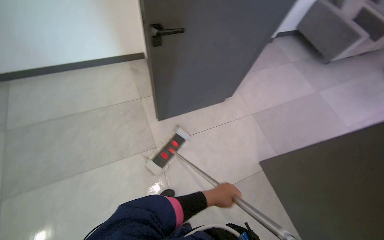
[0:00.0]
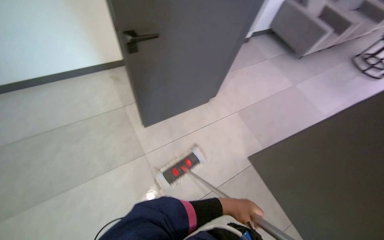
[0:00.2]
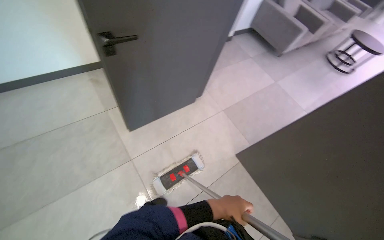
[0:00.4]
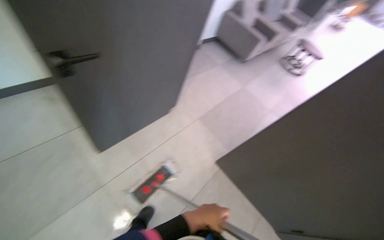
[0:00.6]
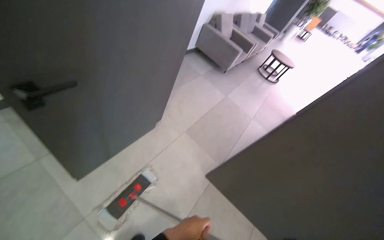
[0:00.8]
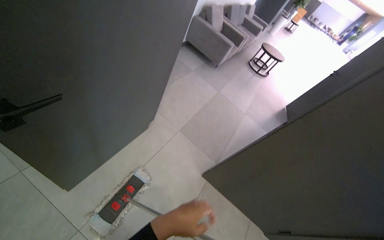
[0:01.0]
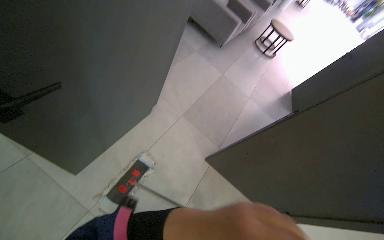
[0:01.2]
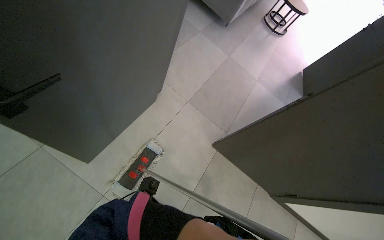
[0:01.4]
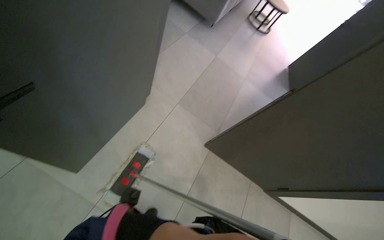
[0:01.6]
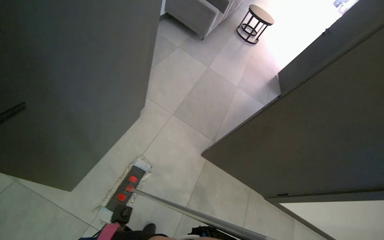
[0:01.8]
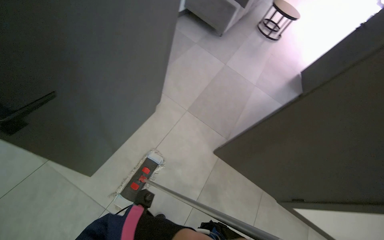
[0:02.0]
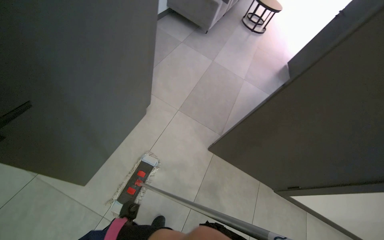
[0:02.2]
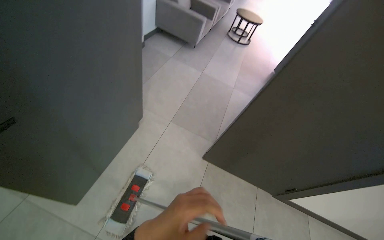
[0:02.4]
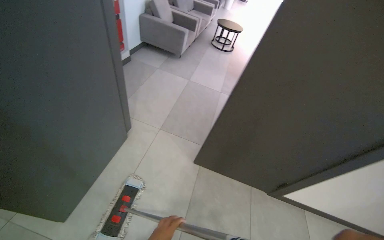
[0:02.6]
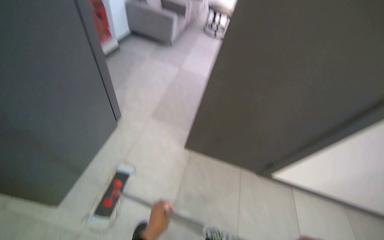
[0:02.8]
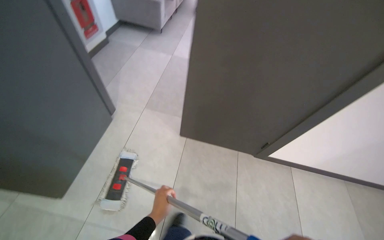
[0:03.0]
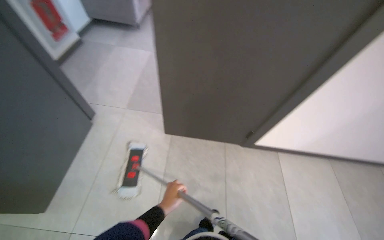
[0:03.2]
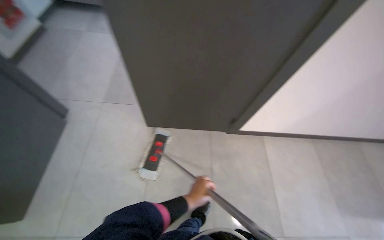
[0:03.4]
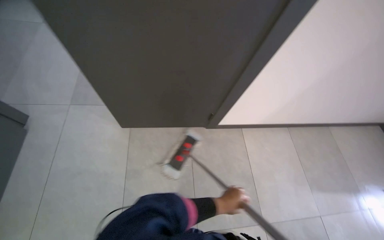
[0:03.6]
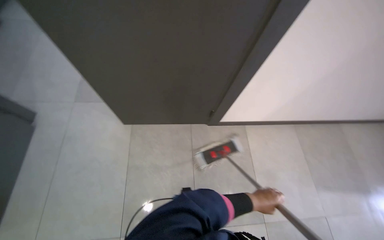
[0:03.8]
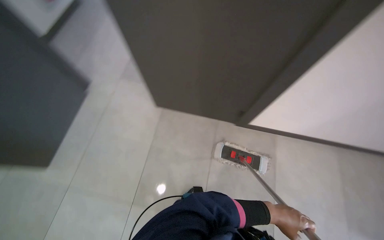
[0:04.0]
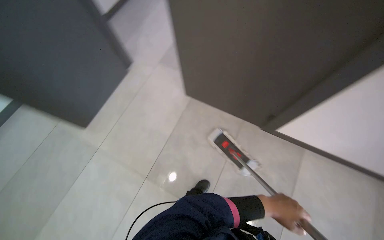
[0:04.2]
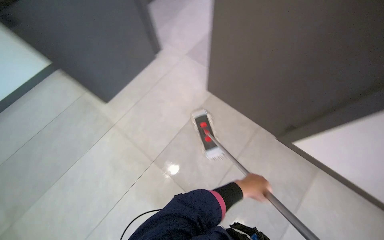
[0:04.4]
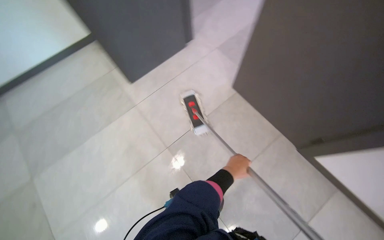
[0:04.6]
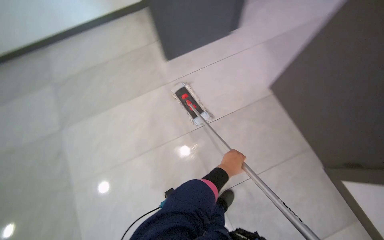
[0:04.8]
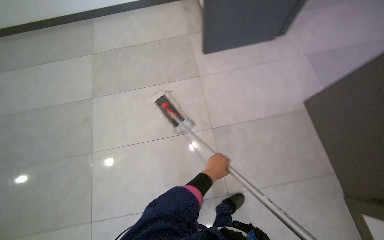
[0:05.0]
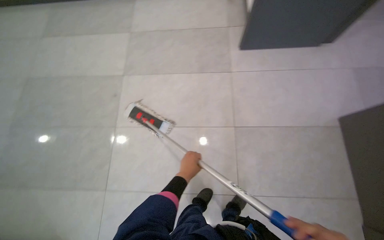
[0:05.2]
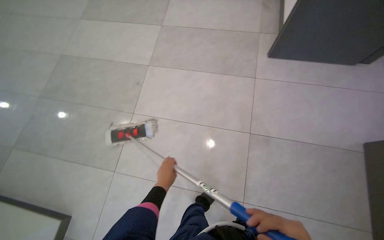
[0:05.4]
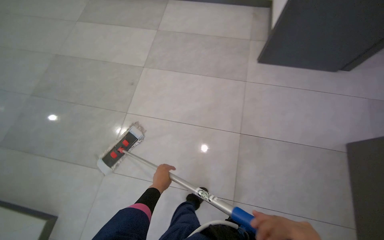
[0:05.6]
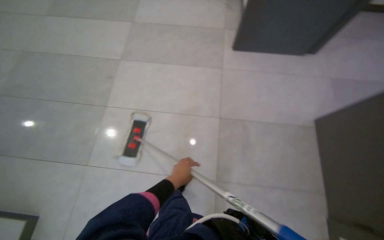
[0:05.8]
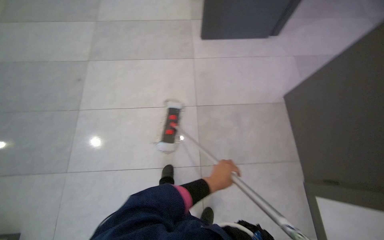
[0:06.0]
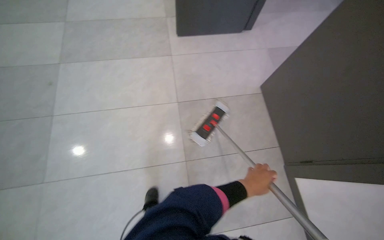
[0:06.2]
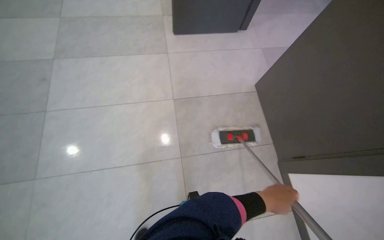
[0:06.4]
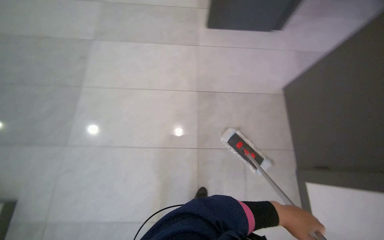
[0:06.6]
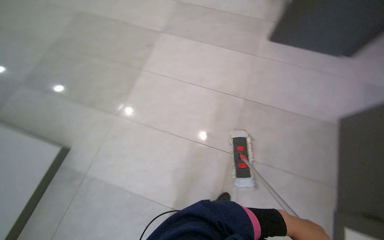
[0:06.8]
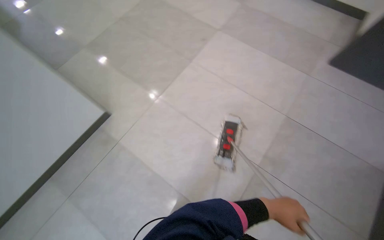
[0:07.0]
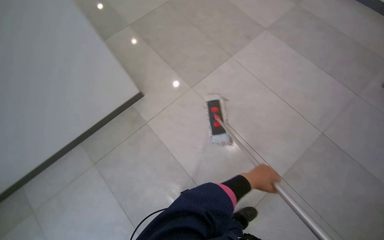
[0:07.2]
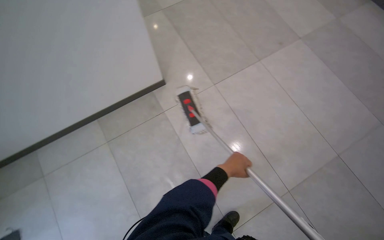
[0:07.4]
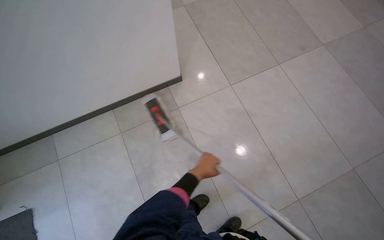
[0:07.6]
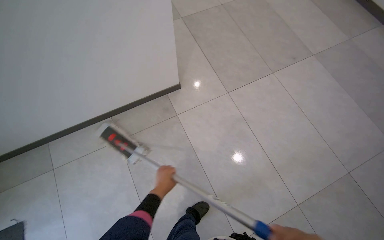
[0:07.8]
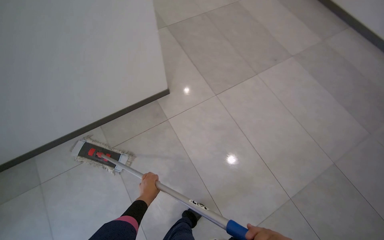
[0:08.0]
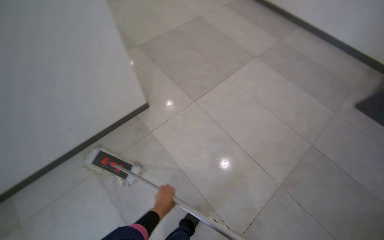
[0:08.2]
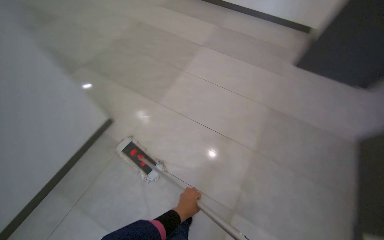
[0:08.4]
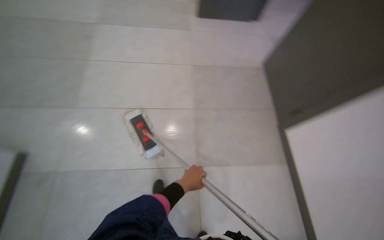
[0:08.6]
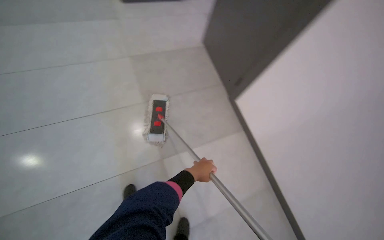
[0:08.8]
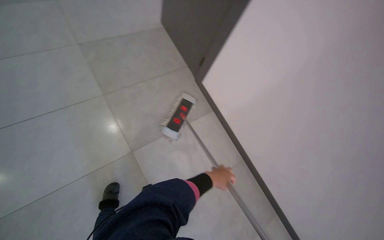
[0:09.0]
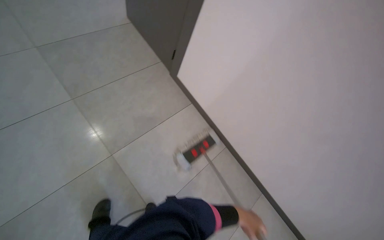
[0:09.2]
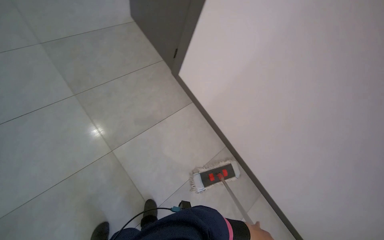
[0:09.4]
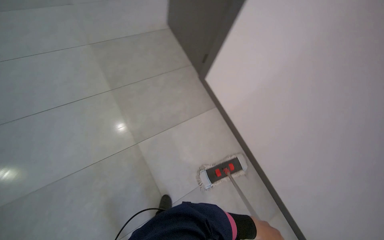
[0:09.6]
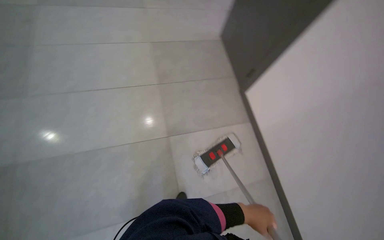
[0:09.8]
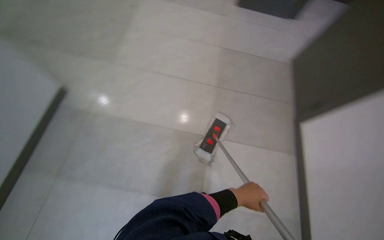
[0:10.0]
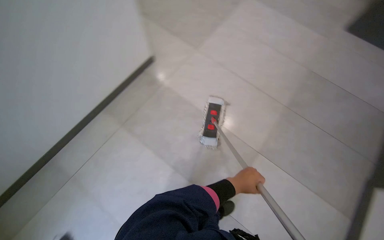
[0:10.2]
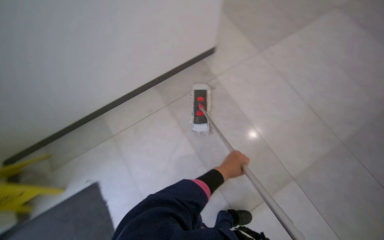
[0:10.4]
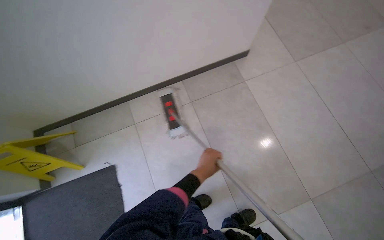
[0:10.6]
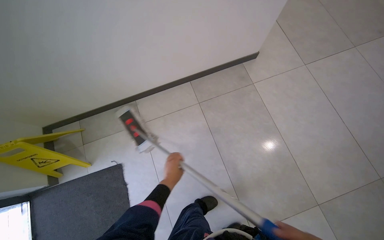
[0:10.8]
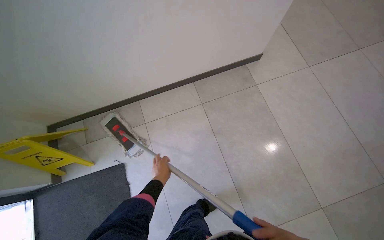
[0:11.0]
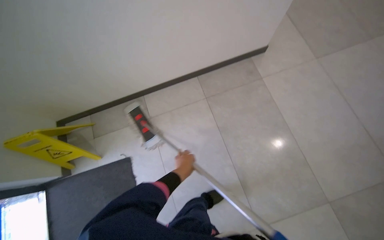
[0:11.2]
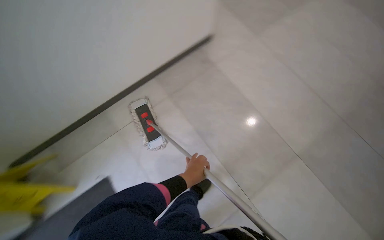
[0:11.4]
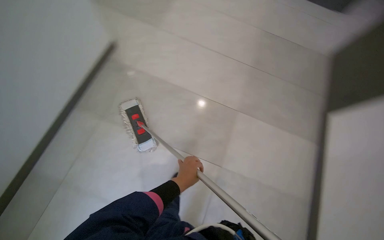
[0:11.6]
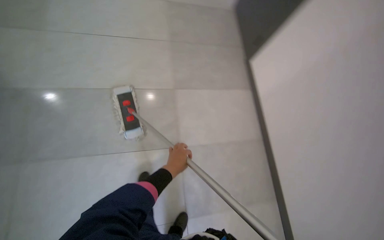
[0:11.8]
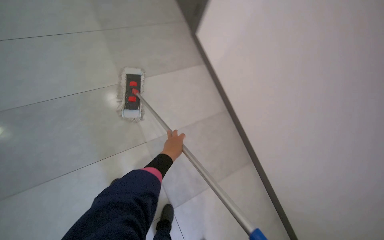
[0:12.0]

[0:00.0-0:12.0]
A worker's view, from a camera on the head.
Job: mopping floor.
The whole recording: Mopping tiled floor. The worker mops the tiled floor with a flat mop, moving it back and forth.
0:00.0 to 0:01.6: The head rotates about 35 degrees to the right.
0:01.6 to 0:03.0: The head travels approximately 50 cm.
0:06.0 to 0:07.6: The wearer moves approximately 80 cm. The wearer looks roughly 70 degrees further to the left.
0:07.6 to 0:09.0: The head turns to the right by some 65 degrees.

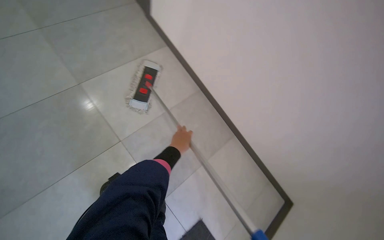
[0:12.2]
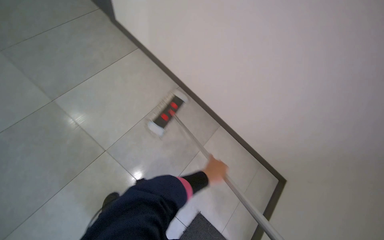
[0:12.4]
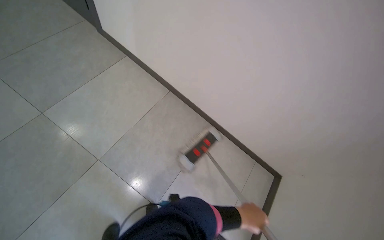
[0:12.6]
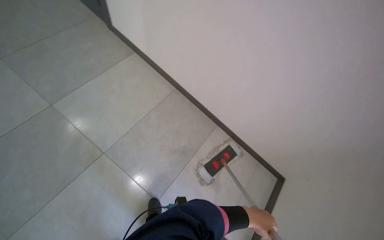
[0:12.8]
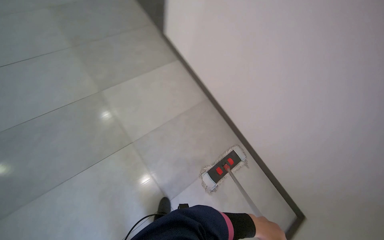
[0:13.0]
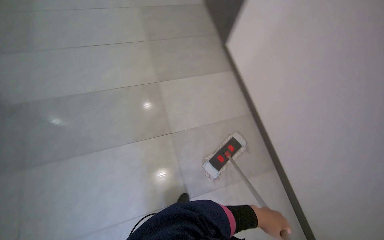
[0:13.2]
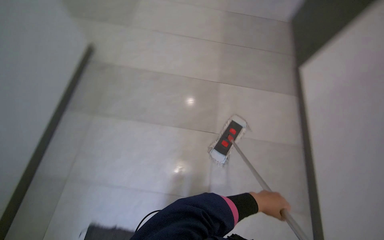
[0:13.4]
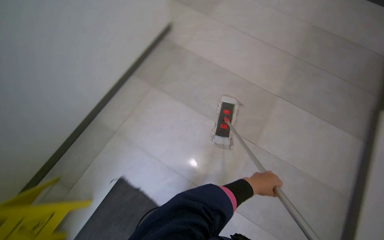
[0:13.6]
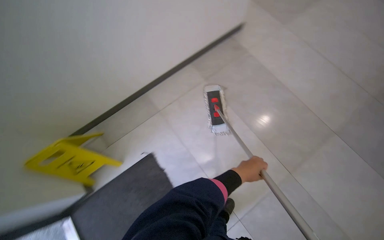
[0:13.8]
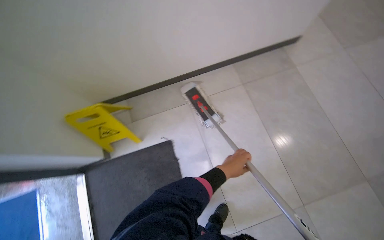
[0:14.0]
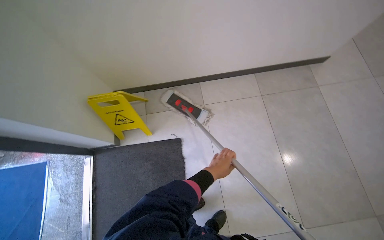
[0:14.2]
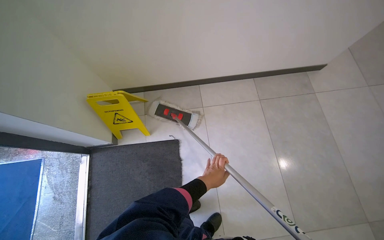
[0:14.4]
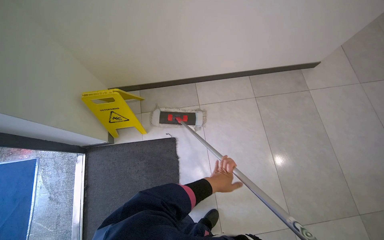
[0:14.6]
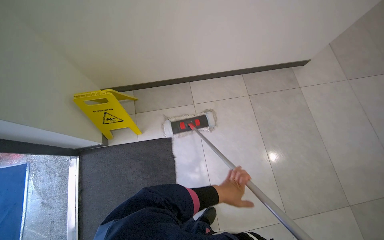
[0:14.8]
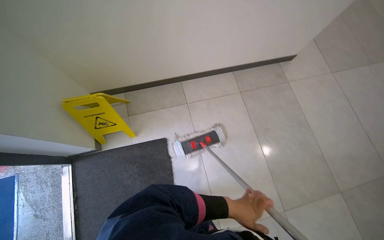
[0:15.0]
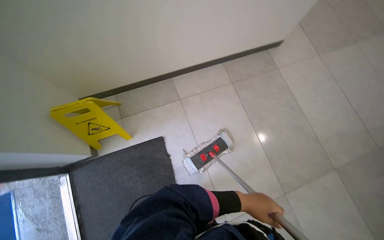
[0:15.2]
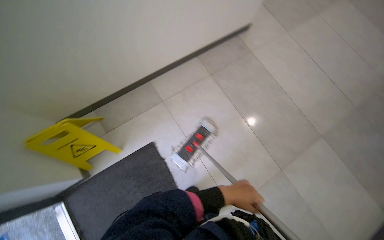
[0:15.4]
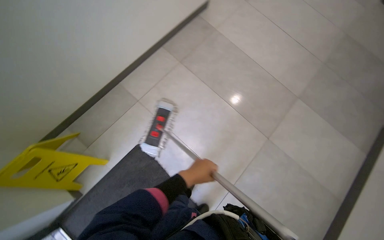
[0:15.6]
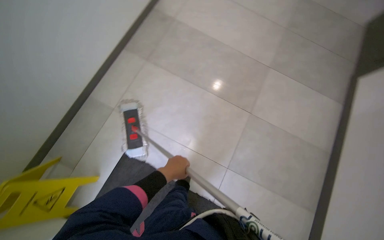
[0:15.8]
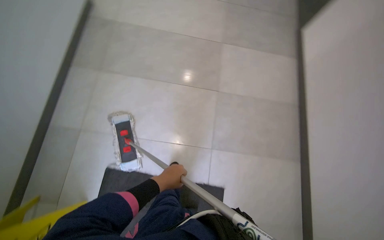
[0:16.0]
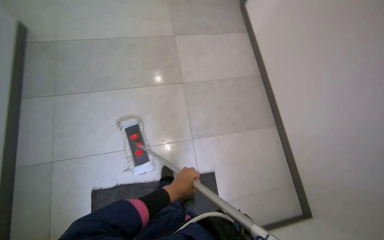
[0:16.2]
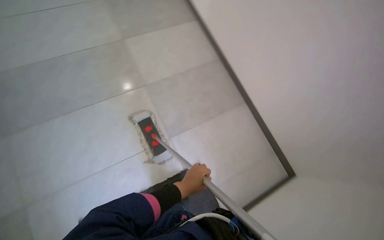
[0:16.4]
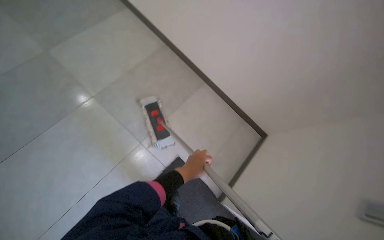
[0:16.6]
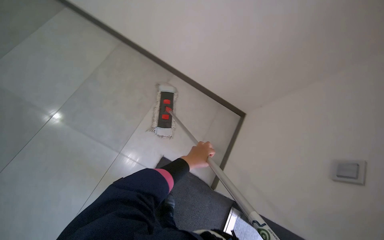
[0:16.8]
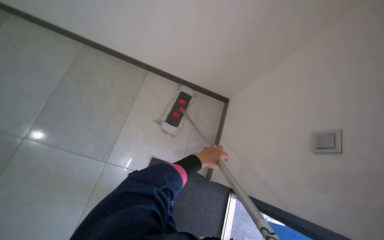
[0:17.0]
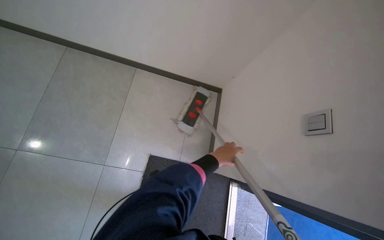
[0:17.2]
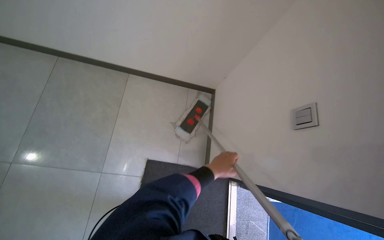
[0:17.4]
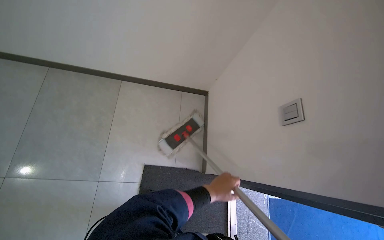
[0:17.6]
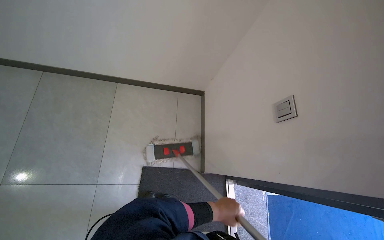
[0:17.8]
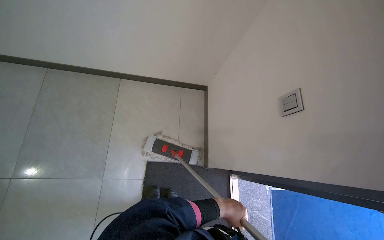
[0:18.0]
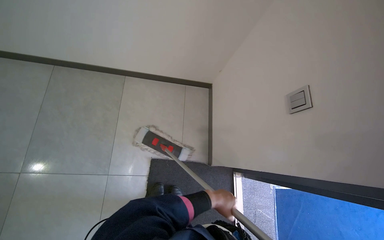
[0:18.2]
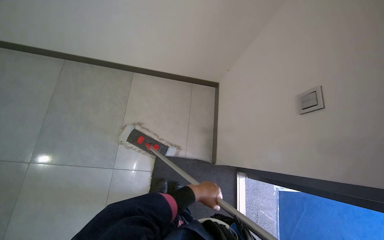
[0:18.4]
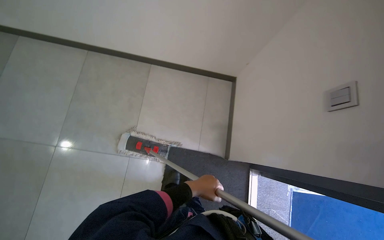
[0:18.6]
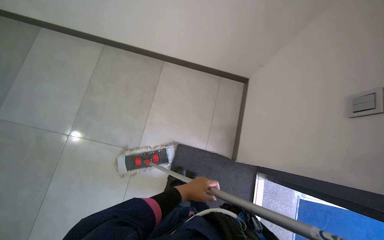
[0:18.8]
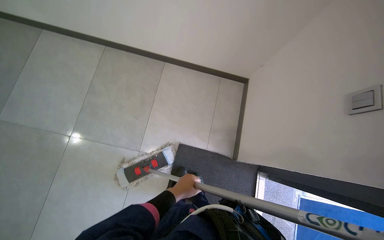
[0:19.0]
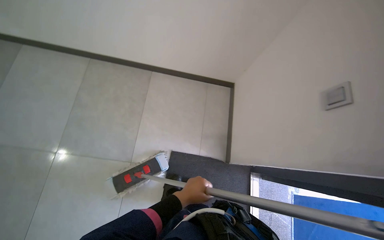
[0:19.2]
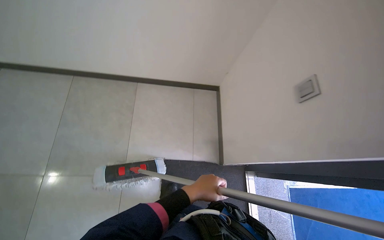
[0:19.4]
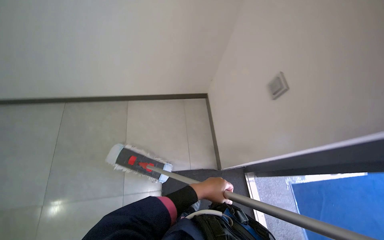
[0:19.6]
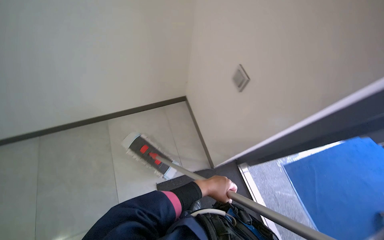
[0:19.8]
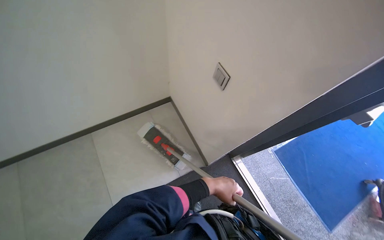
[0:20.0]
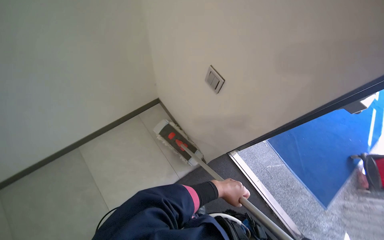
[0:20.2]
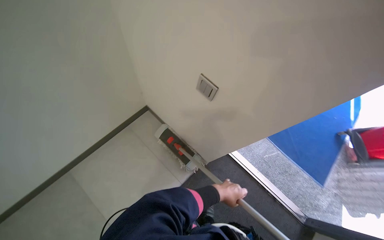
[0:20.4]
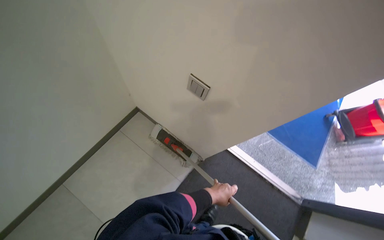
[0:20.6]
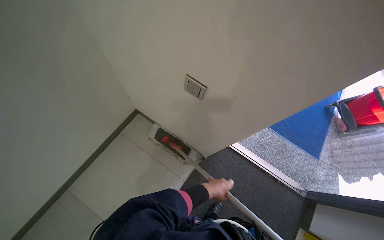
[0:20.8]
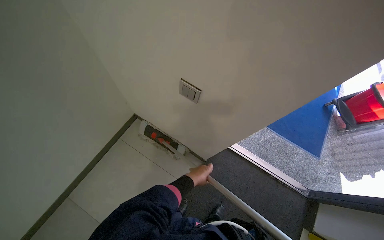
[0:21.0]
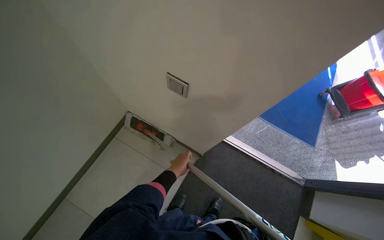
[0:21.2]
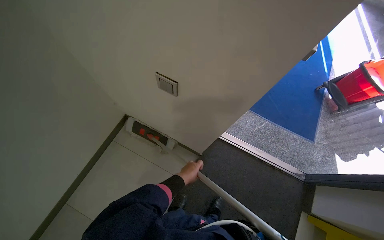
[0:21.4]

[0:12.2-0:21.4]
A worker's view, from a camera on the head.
Job: mopping floor.
The whole recording: Mopping tiled floor. The worker mops the tiled floor with a flat mop, moving it back and forth.
0:12.2 to 0:13.8: The camera is aimed about 20 degrees further to the left.
0:16.8 to 0:18.4: The left hand moves down the picture, roughly 10 cm.
0:19.8 to 0:21.4: The wearer looks roughly 45 degrees further to the right.
